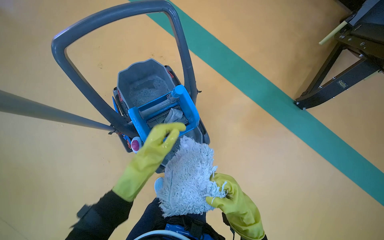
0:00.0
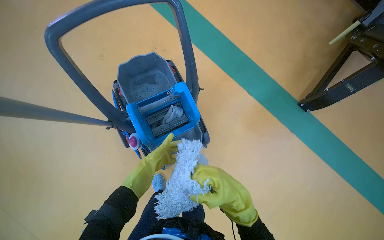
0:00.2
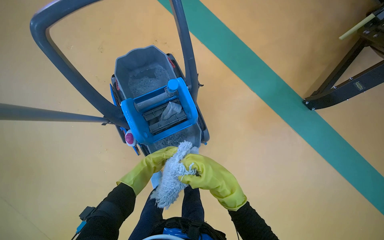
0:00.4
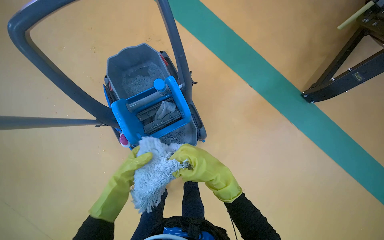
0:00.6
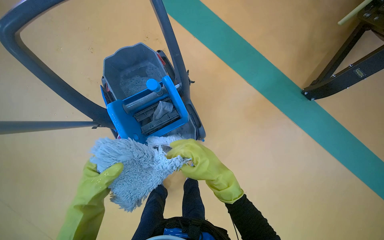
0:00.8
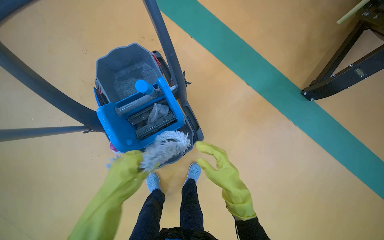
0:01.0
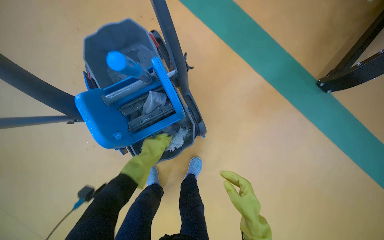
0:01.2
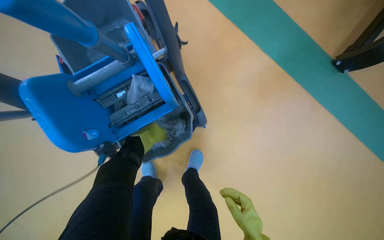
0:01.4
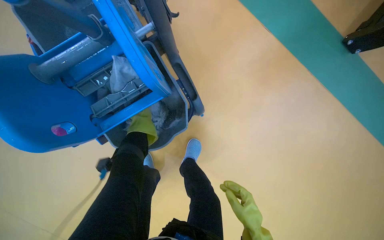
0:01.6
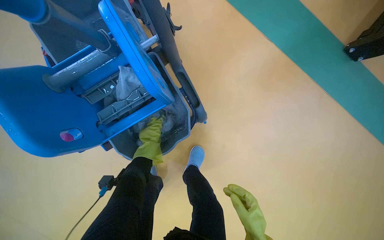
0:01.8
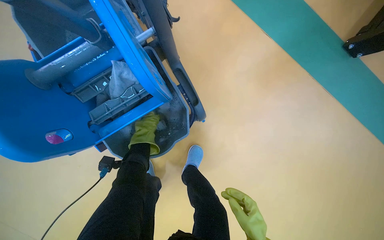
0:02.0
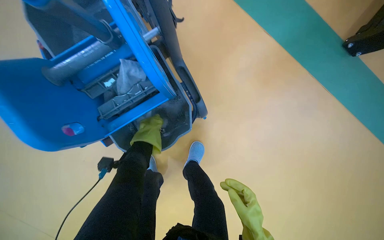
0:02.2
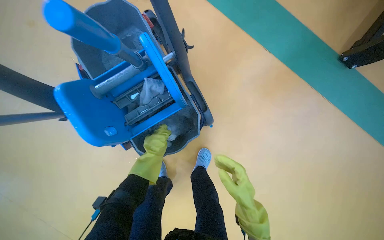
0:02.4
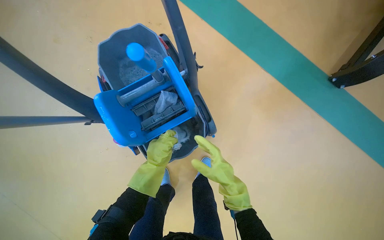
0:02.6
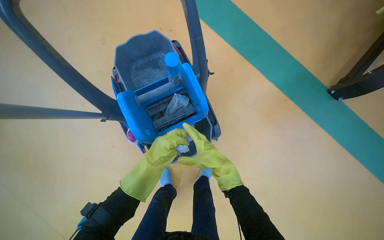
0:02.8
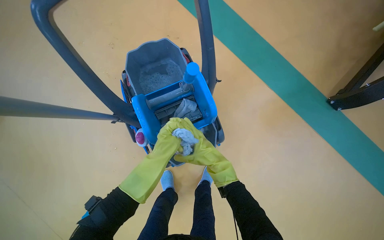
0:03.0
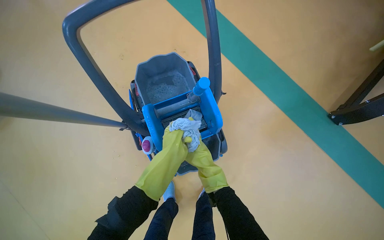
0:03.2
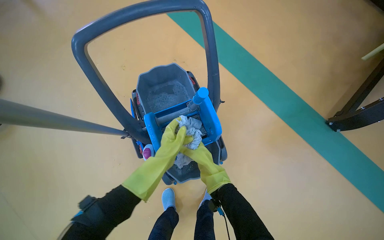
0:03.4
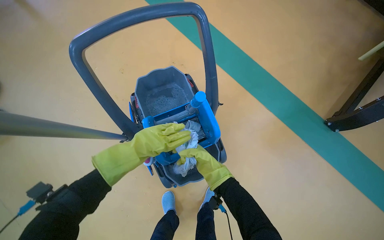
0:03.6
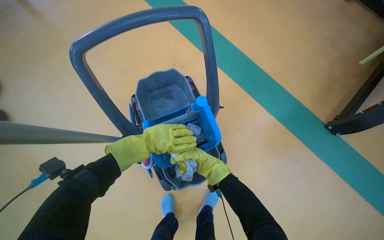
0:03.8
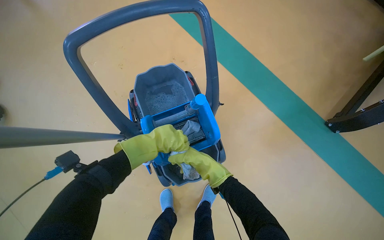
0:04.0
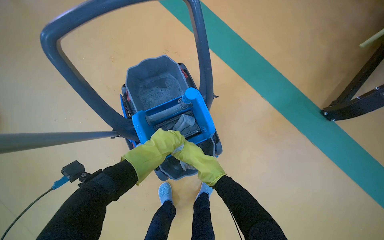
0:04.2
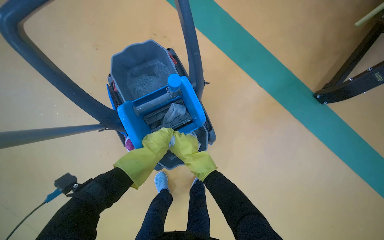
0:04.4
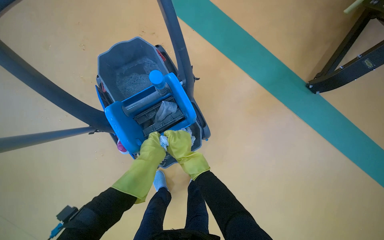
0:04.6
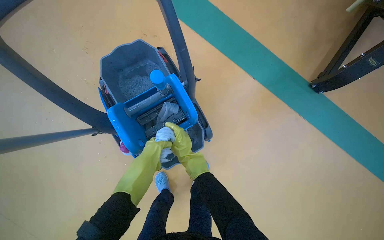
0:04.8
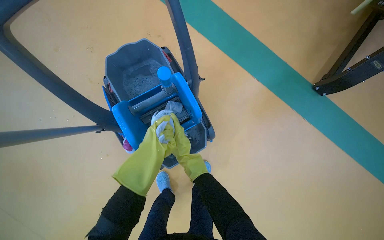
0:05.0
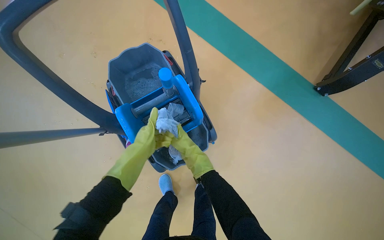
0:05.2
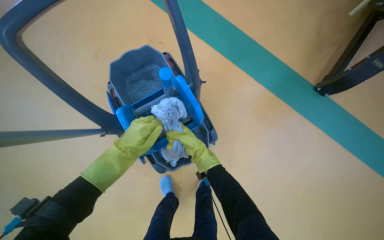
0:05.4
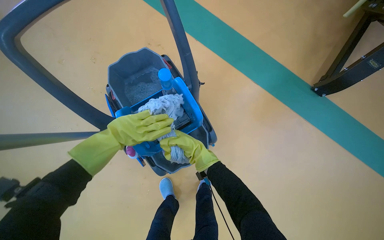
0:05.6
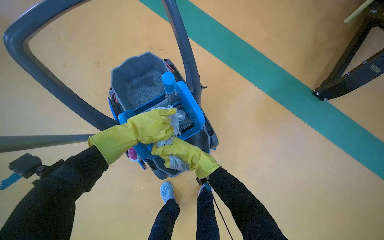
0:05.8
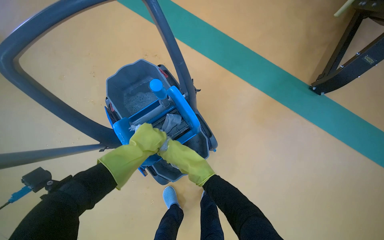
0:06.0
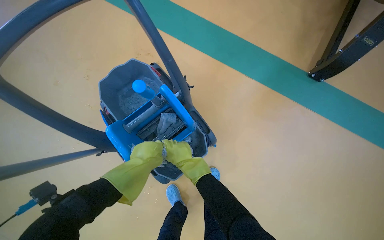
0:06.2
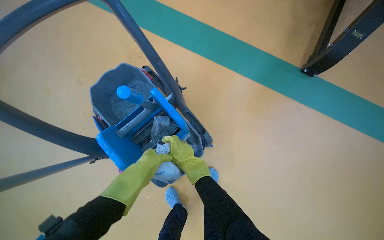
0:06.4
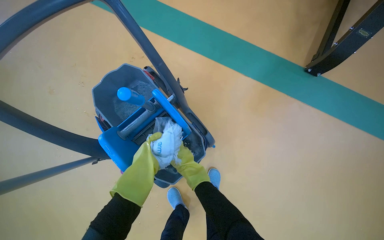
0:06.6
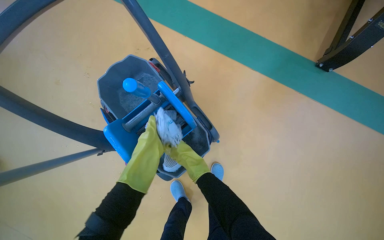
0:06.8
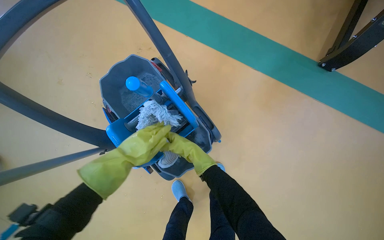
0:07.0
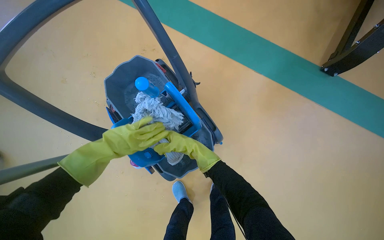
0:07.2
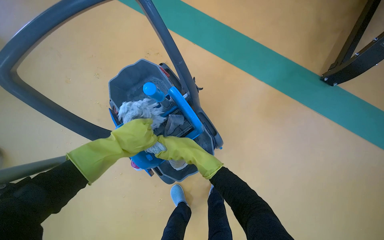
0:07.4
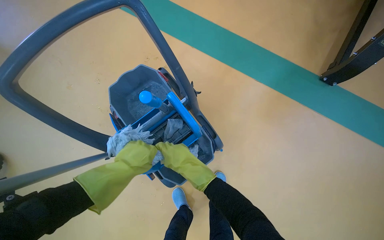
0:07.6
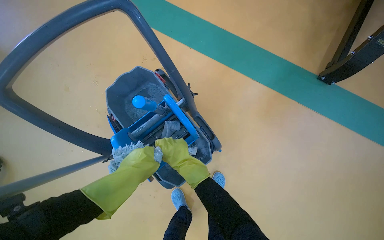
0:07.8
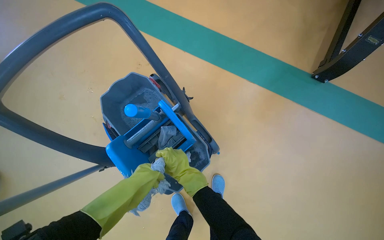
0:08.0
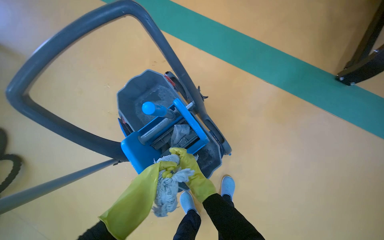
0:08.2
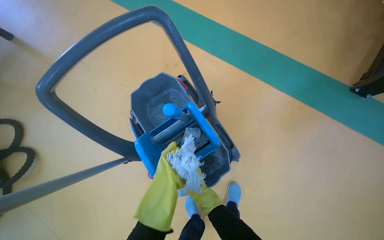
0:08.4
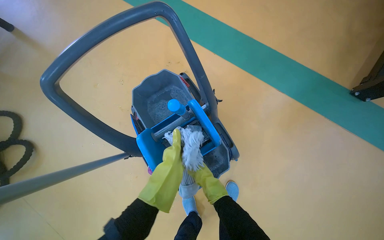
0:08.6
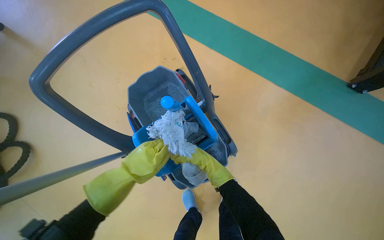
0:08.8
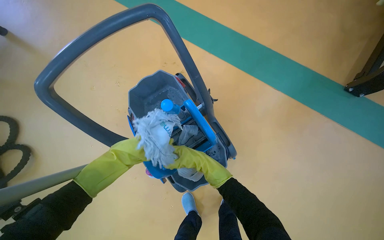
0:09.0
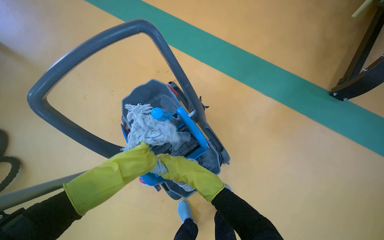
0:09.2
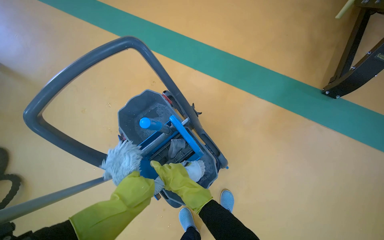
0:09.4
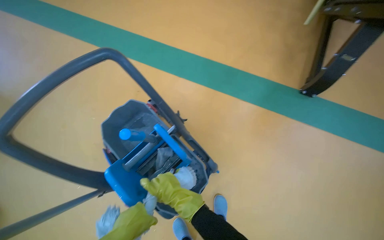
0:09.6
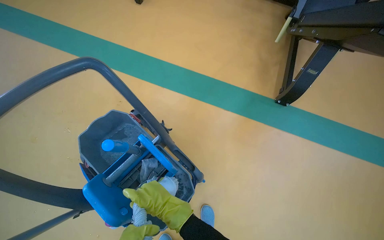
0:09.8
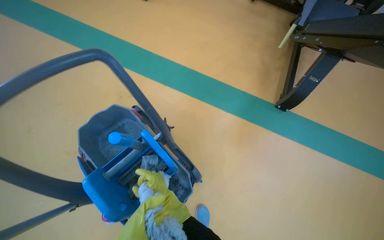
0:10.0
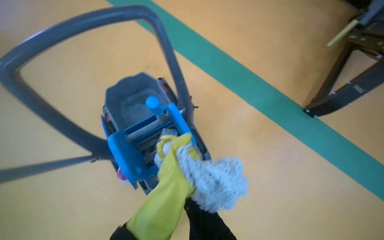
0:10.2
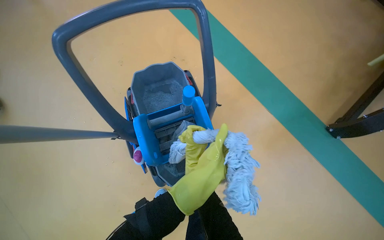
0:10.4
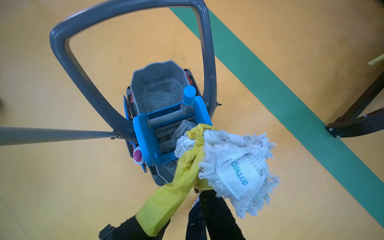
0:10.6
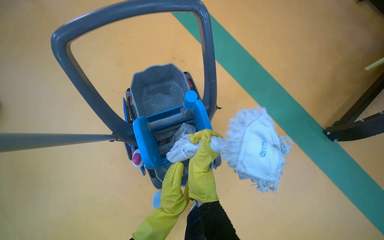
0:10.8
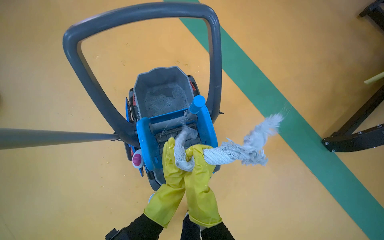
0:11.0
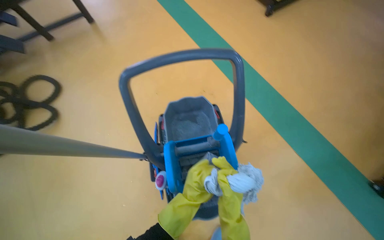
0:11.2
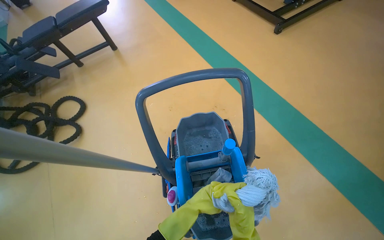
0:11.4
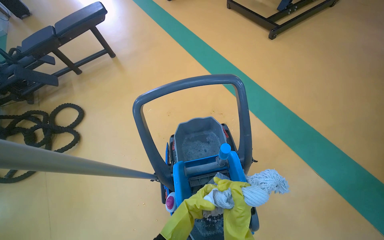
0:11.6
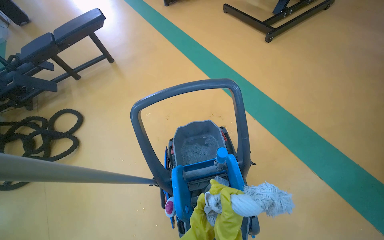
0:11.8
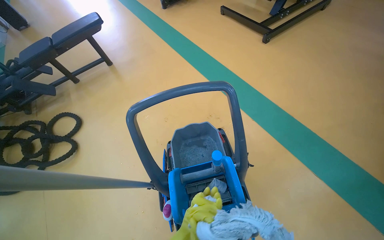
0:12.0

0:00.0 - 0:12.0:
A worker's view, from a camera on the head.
Job: preparing cleaning supplies.
The whole recording: Preparing cleaning tools. The worker changes and wrings out mop heads using the cleaning cart and bucket.
0:00.0 - 0:01.6: The wearer moves some 40 cm. The camera pitches downward, by approximately 20 degrees.
0:01.6 - 0:03.0: The view tilts approximately 15 degrees upward. The left hand is displaced nearer to the camera by roughly 40 cm.
0:03.0 - 0:04.4: The left hand reaches some 5 cm farther from the camera, then returns.
0:06.0 - 0:07.6: The left hand moves nearer to the camera, approximately 10 cm. The right hand travels farther from the camera and back again, approximately 15 cm each way.
0:07.6 - 0:09.0: The left hand shifts roughly 15 cm to the left and farther from the camera.
0:10.4 - 0:12.0: The wearer looks roughly 20 degrees further upward.

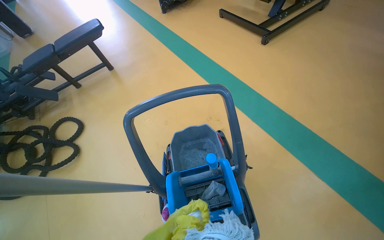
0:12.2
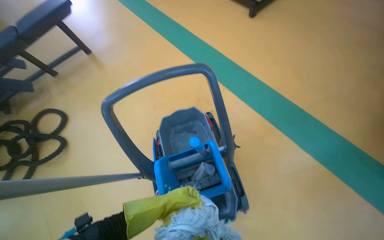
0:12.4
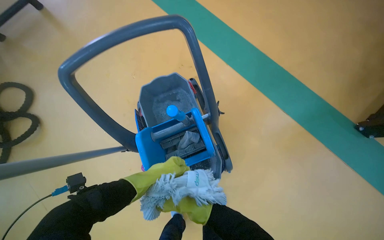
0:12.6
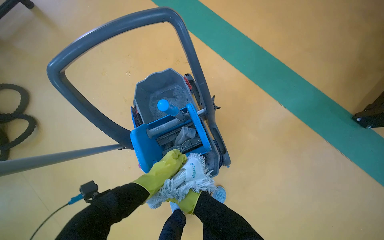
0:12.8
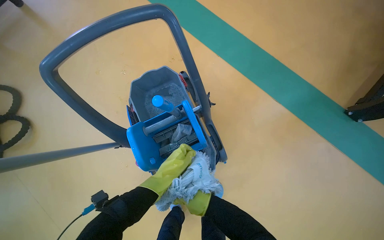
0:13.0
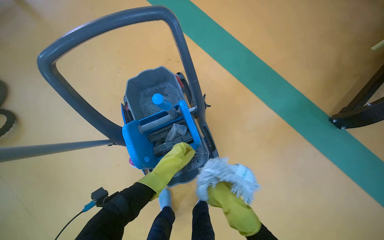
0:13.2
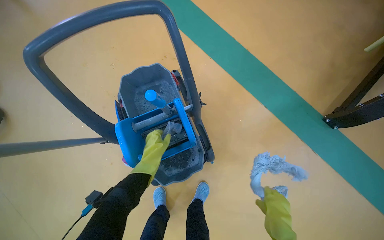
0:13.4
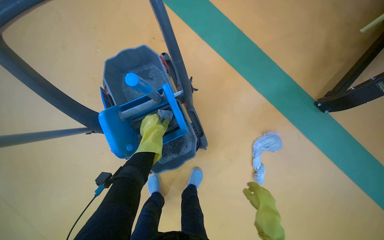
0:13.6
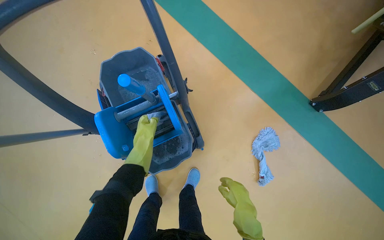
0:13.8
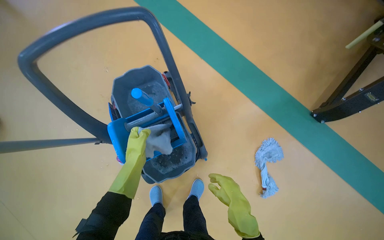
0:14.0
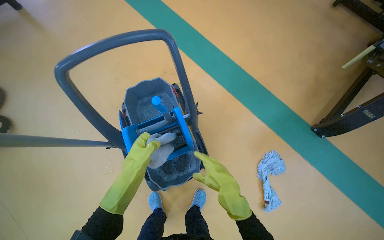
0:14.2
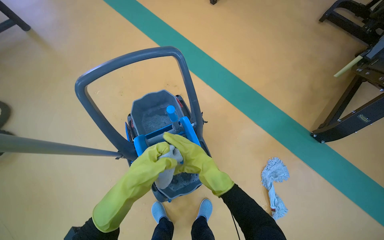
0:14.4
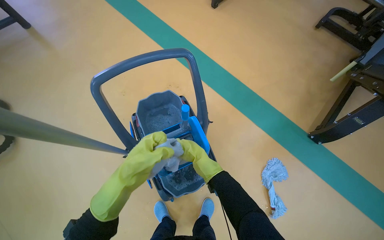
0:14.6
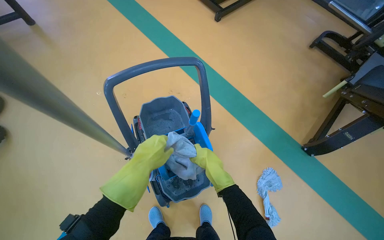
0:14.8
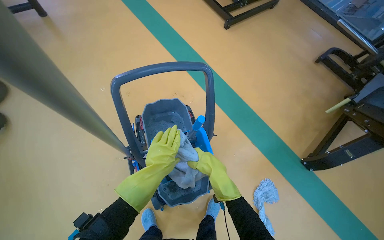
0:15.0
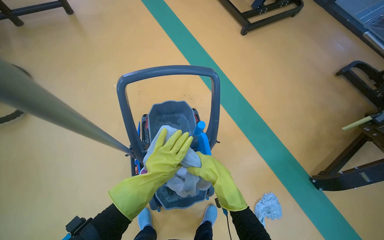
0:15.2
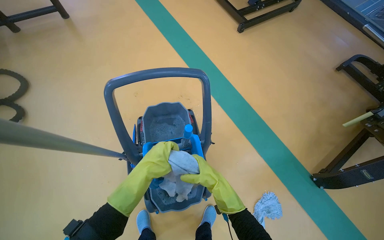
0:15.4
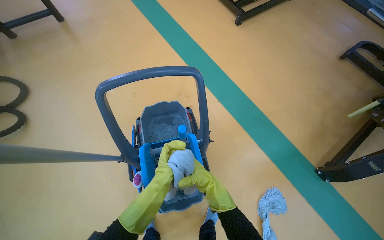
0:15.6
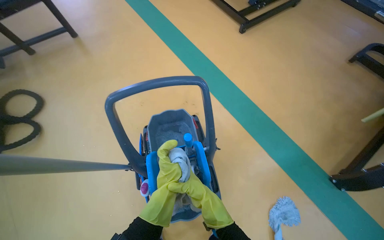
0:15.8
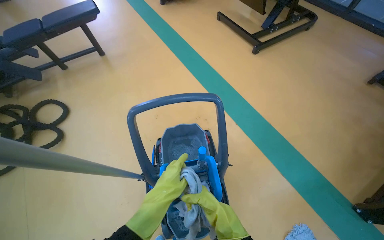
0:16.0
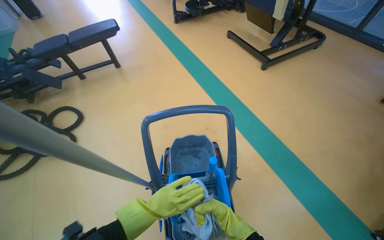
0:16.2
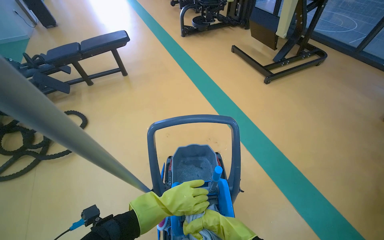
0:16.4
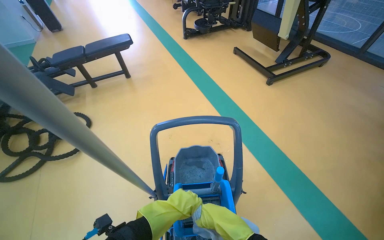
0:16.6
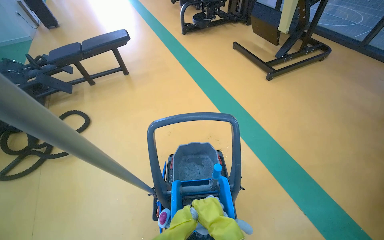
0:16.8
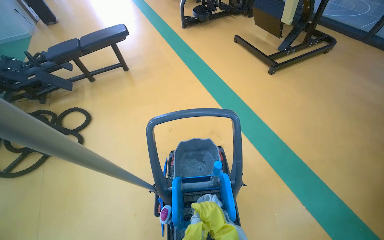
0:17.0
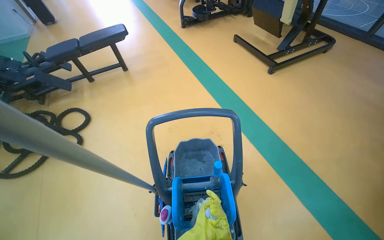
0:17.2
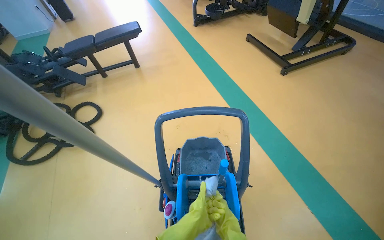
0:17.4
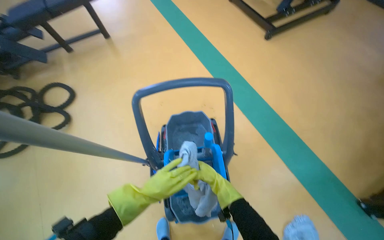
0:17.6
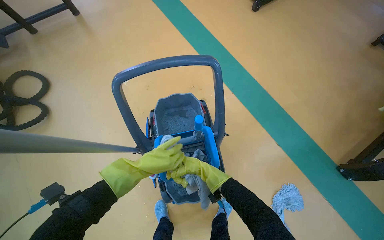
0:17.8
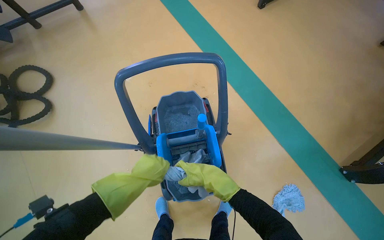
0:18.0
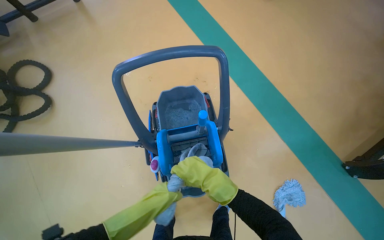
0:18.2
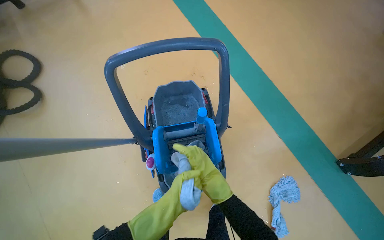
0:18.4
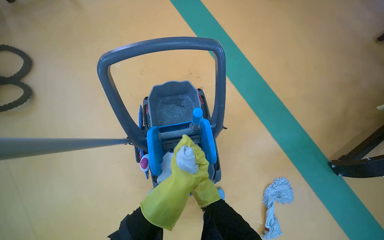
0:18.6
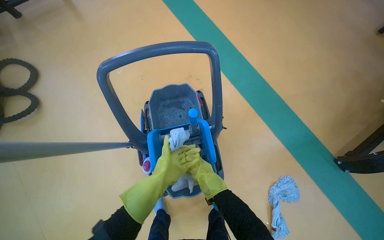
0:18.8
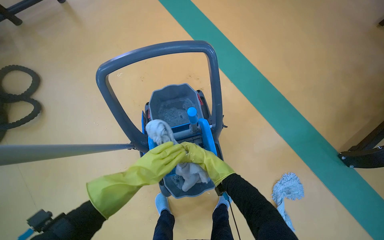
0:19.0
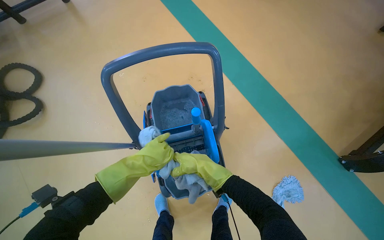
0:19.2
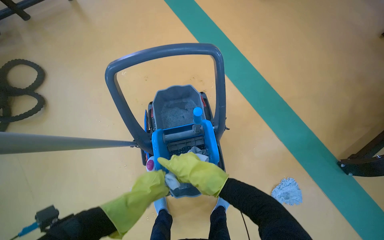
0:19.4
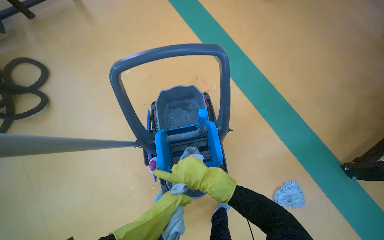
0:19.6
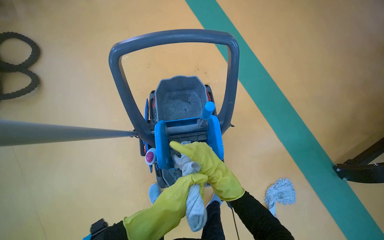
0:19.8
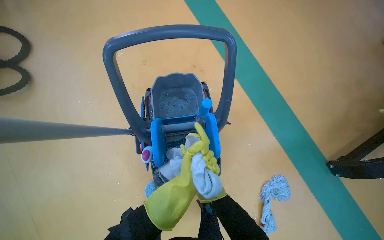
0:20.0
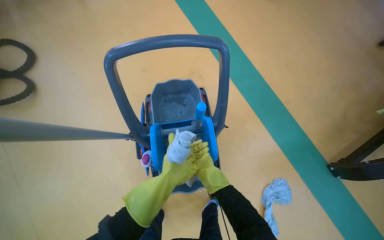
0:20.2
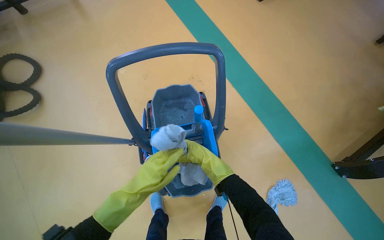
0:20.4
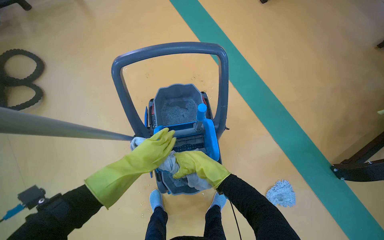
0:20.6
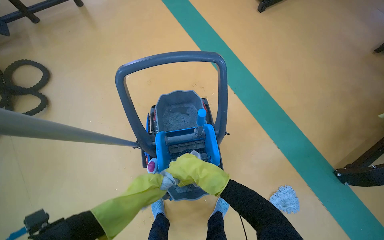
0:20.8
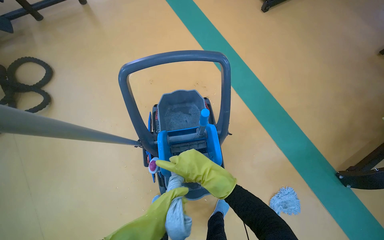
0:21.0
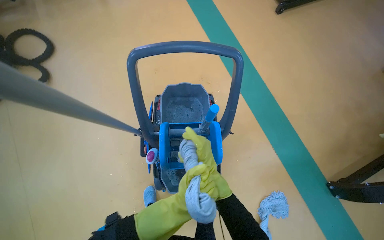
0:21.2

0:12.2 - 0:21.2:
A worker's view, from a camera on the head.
Job: preparing cleaning supplies.
The whole recording: Preparing cleaning tools. The worker changes and wrings out mop heads using the cleaning cart and bucket.
0:12.2 - 0:13.8: The view swings approximately 15 degrees to the right. The view tilts roughly 25 degrees downward.
0:13.8 - 0:15.2: The view tips upward by roughly 20 degrees. The left hand shifts approximately 20 cm nearer to the camera. The right hand shifts about 30 cm up the picture and to the left.
0:15.2 - 0:16.6: The wearer looks roughly 15 degrees further upward.
0:16.6 - 0:18.2: The wearer looks some 25 degrees further downward.
0:18.2 - 0:19.8: The right hand goes nearer and farther, approximately 15 cm each way, reversing 2 times.
